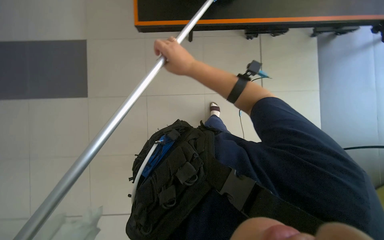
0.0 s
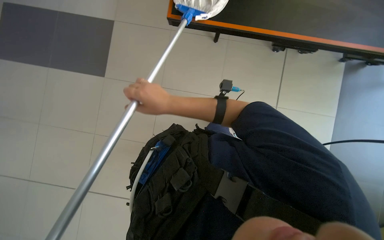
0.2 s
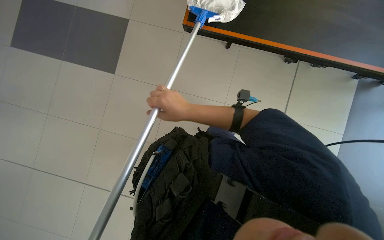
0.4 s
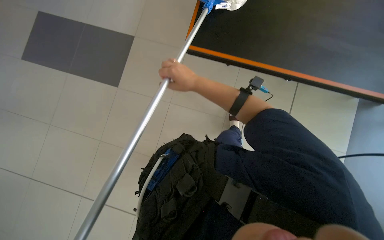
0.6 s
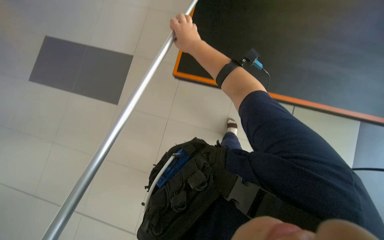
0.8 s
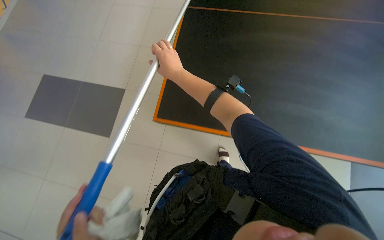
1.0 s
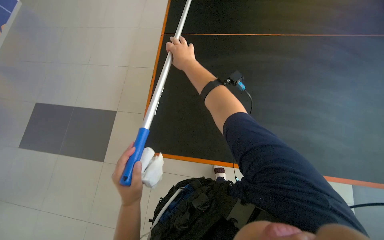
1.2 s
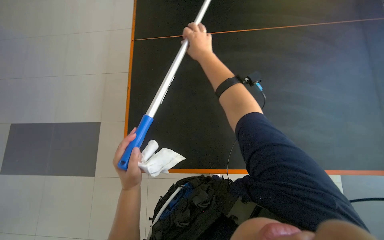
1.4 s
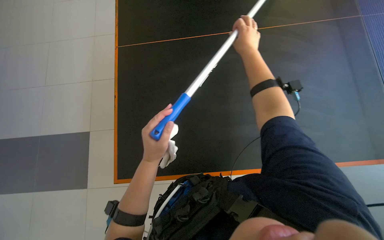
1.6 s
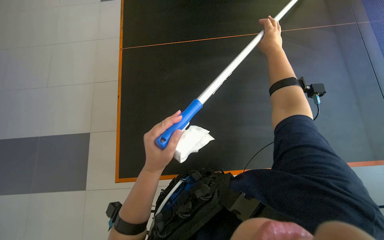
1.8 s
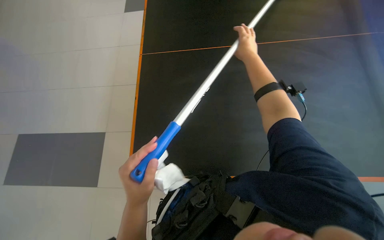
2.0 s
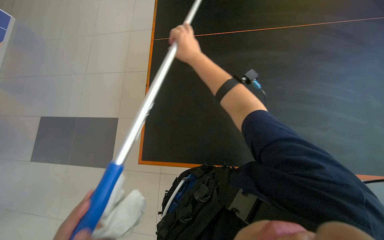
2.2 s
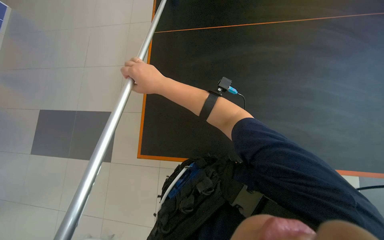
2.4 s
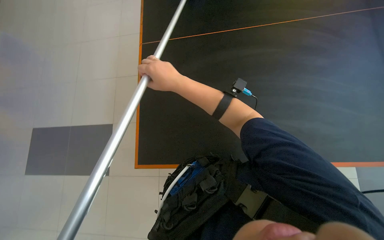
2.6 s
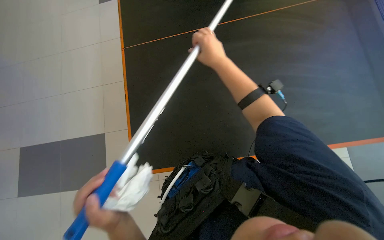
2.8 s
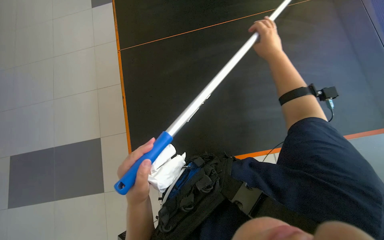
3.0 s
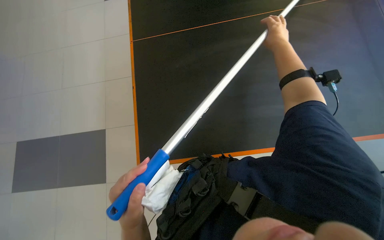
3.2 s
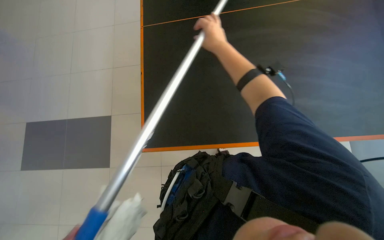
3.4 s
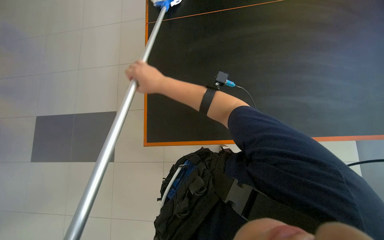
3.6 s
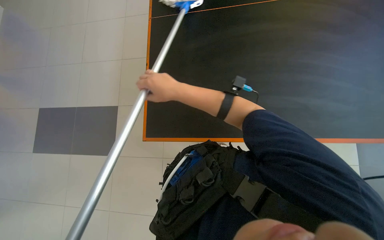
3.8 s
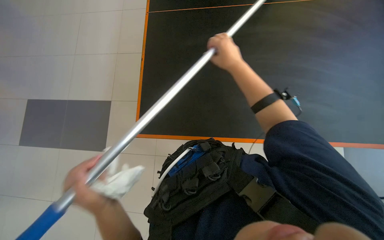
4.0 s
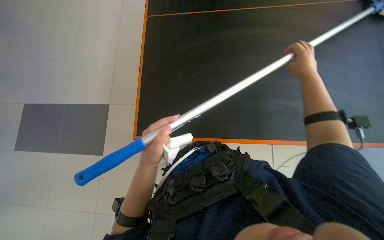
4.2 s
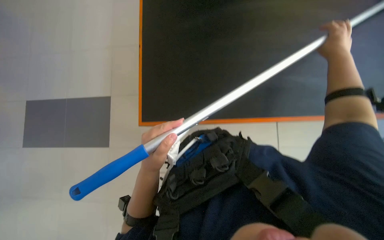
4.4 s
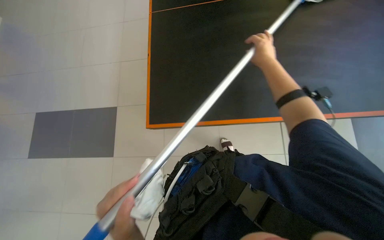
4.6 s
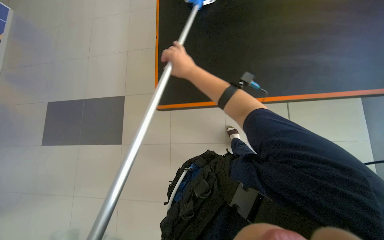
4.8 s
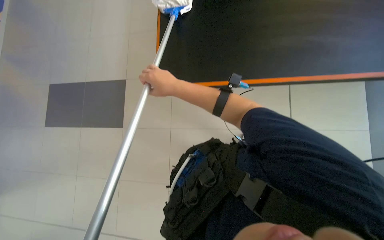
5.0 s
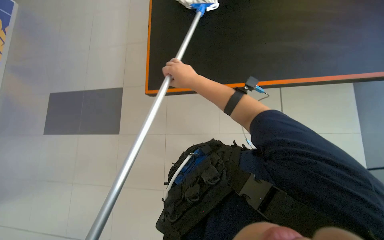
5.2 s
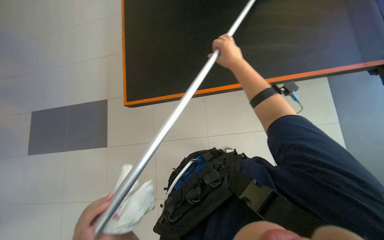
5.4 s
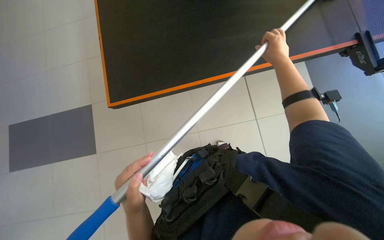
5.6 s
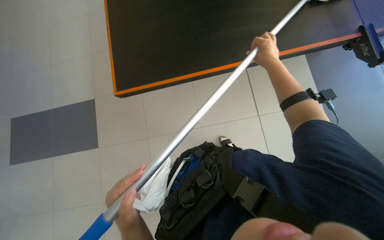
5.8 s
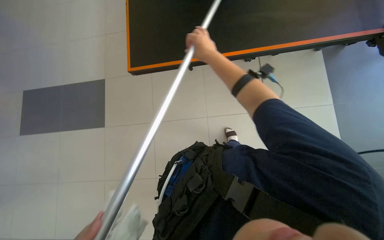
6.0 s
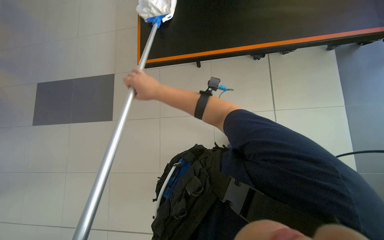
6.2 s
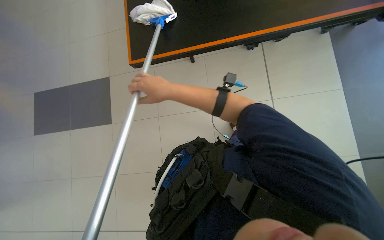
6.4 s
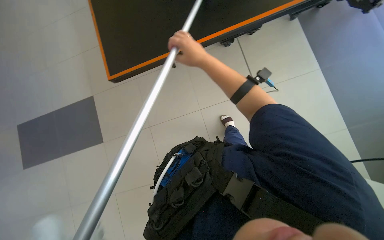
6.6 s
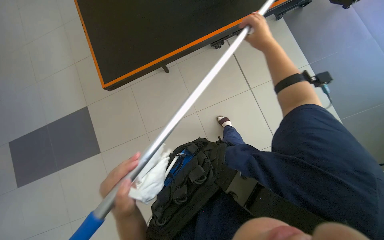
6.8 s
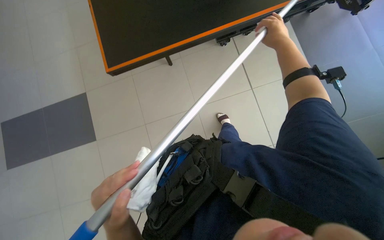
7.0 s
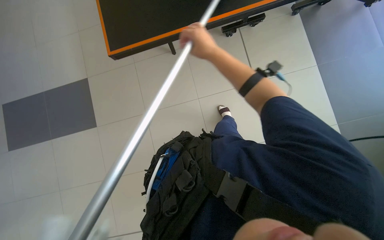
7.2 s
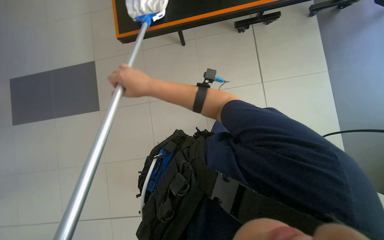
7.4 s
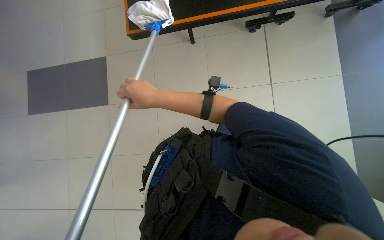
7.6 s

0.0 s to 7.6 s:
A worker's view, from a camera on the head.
Job: wiping surfaces.
The whole recording: Cleaning black table surface. The worker cleans a large black table surface using a long-handled tool with both a cloth and a squeegee.
0.0 to 1.6 s: The right hand moves up the picture and to the right, some 25 cm.
1.6 to 3.0 s: The right hand travels to the left and back again, roughly 20 cm each way.
6.0 to 7.6 s: The wearer looks approximately 15 degrees further downward. The right hand swings left and right, about 40 cm each way, with 2 reversals.

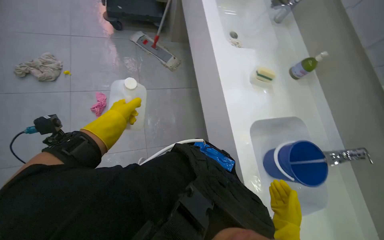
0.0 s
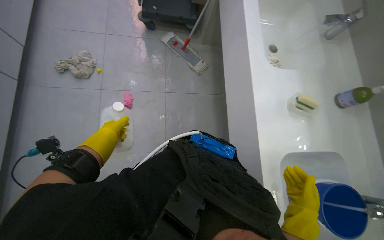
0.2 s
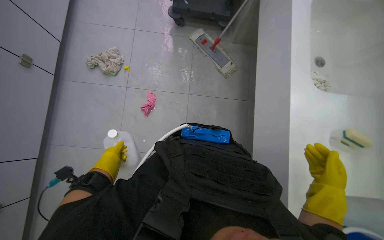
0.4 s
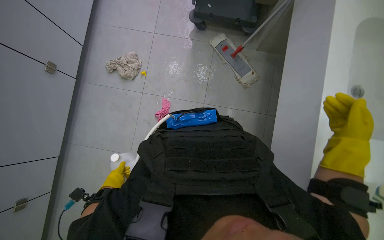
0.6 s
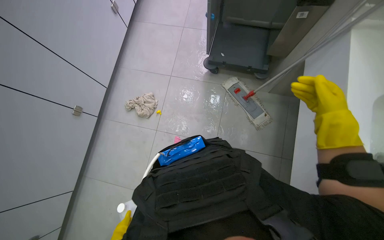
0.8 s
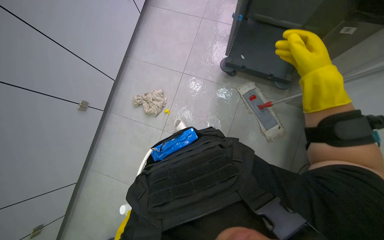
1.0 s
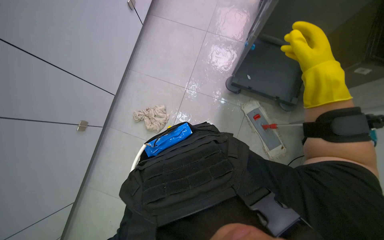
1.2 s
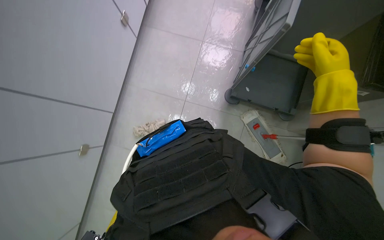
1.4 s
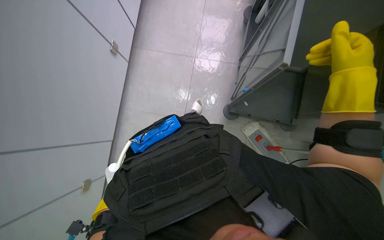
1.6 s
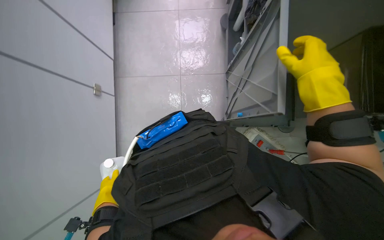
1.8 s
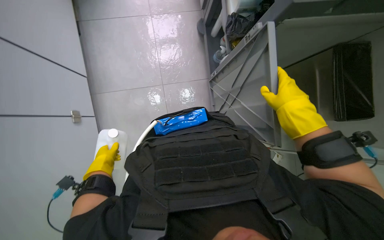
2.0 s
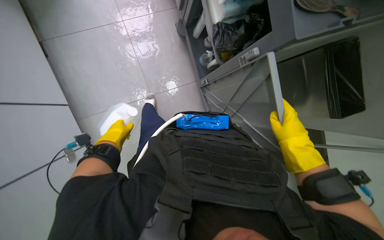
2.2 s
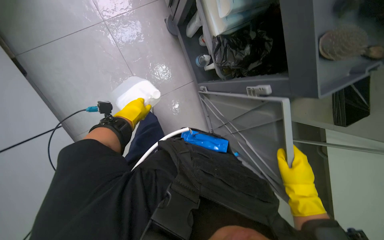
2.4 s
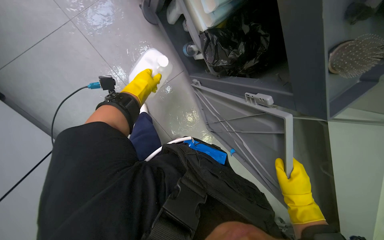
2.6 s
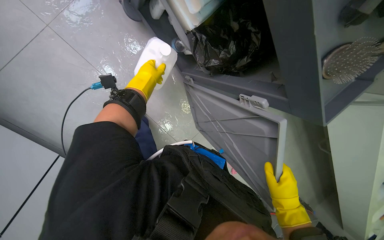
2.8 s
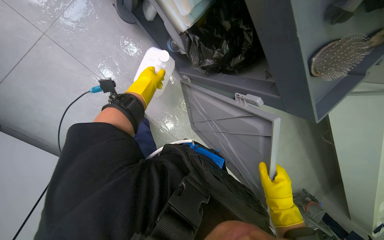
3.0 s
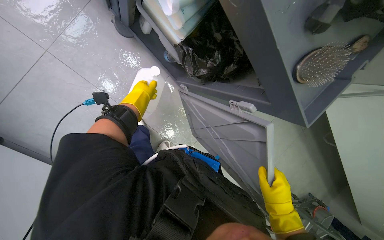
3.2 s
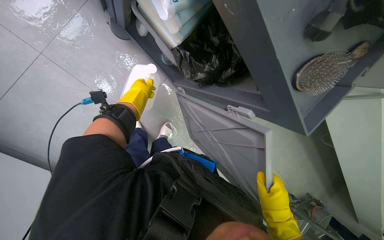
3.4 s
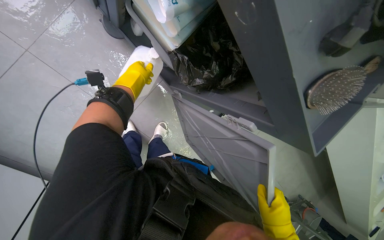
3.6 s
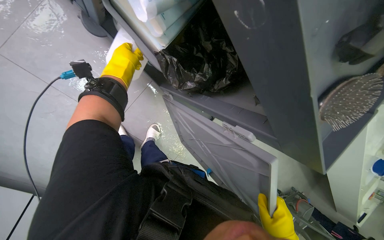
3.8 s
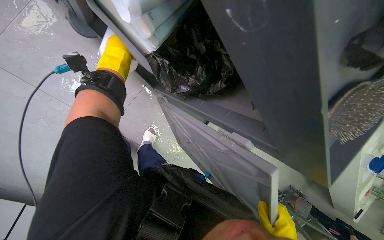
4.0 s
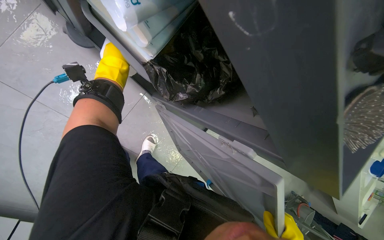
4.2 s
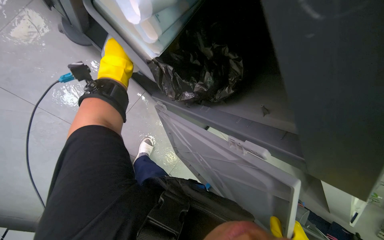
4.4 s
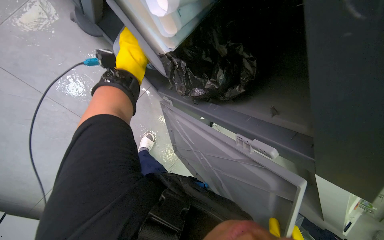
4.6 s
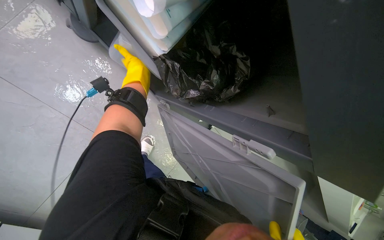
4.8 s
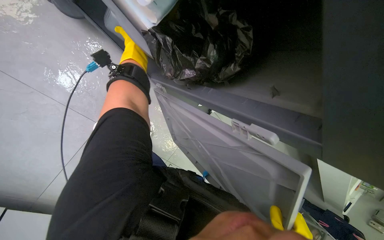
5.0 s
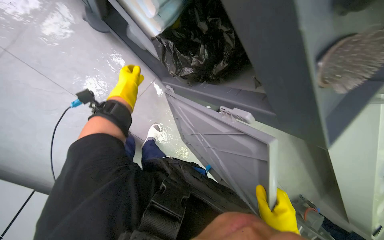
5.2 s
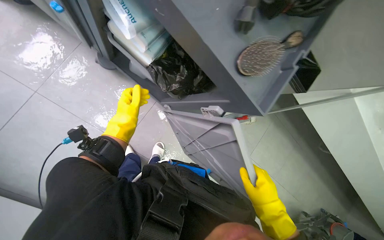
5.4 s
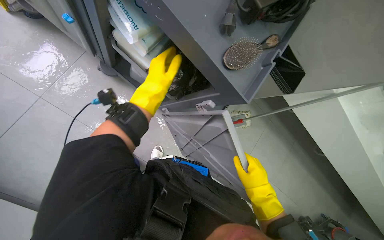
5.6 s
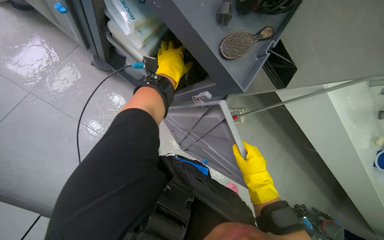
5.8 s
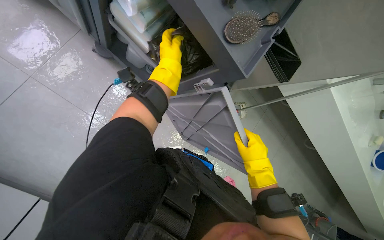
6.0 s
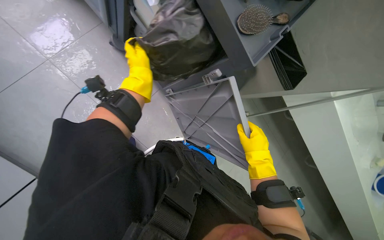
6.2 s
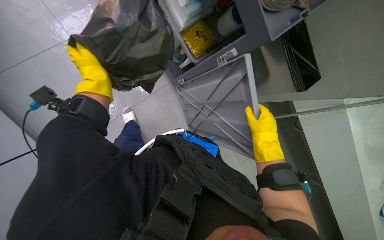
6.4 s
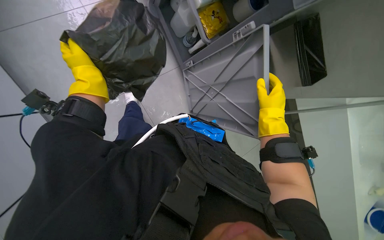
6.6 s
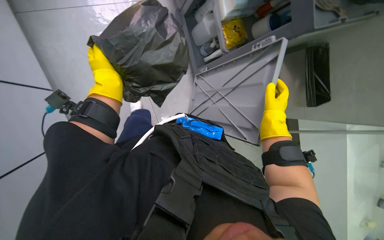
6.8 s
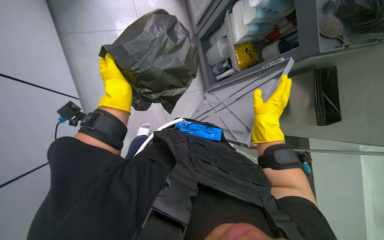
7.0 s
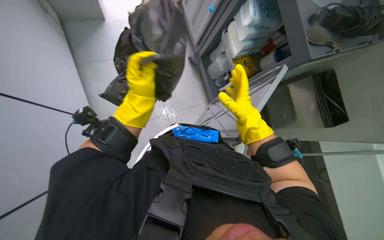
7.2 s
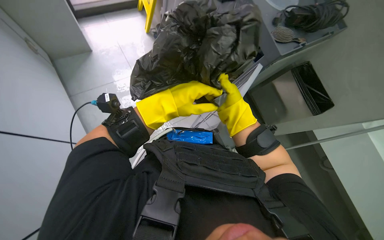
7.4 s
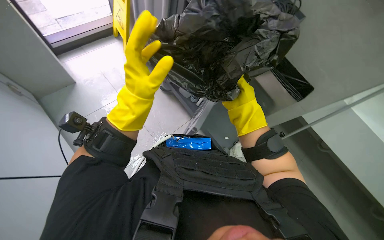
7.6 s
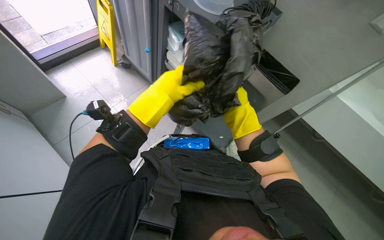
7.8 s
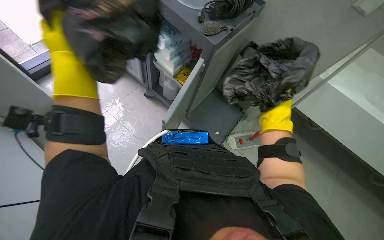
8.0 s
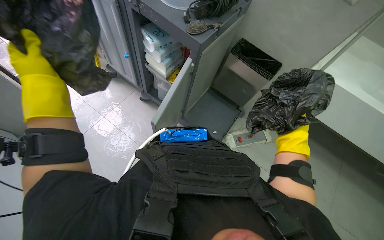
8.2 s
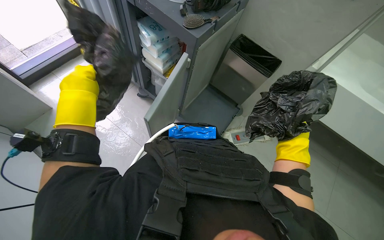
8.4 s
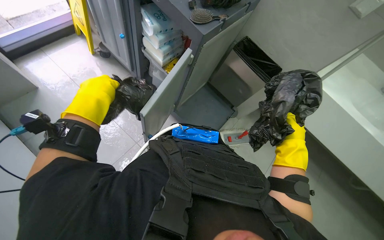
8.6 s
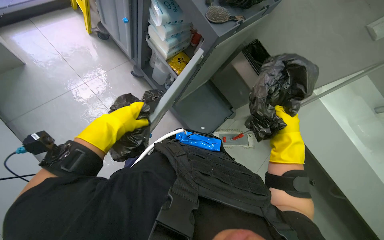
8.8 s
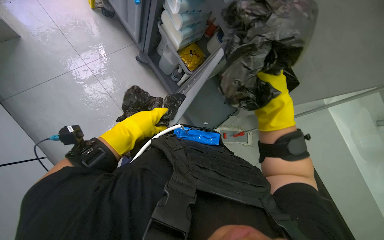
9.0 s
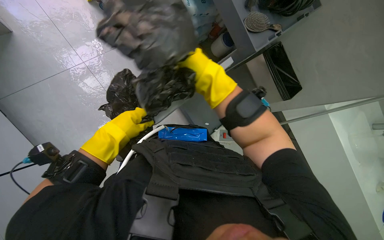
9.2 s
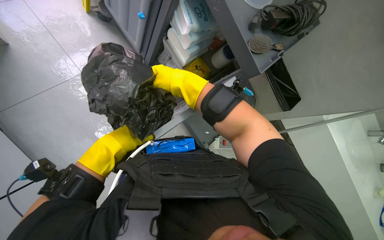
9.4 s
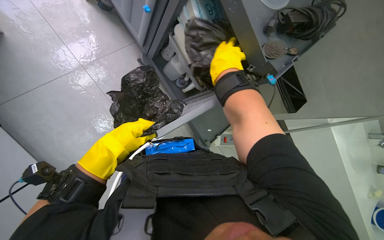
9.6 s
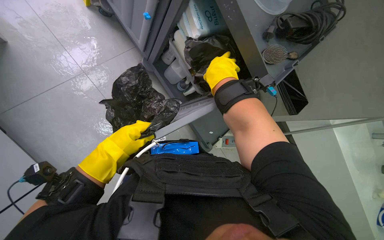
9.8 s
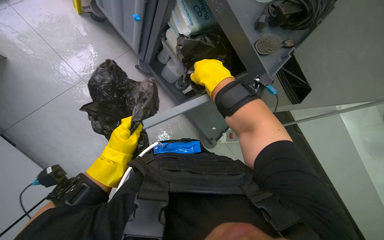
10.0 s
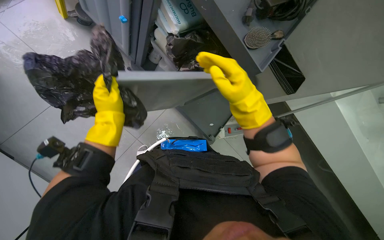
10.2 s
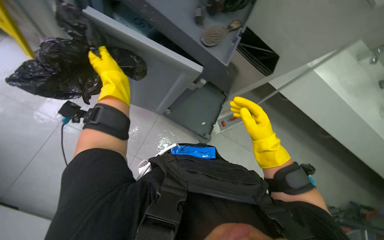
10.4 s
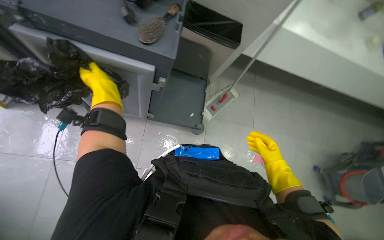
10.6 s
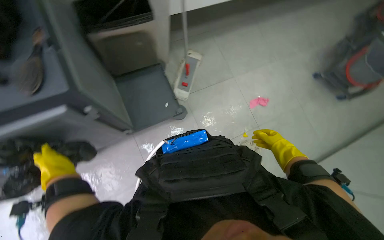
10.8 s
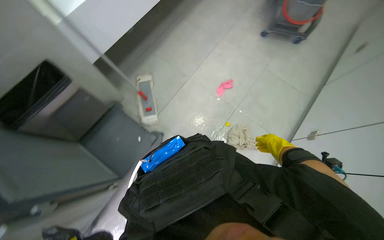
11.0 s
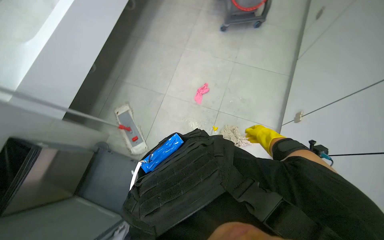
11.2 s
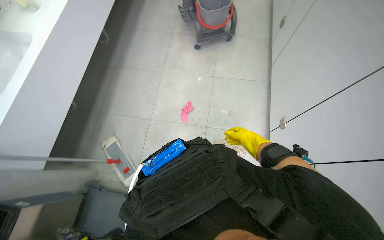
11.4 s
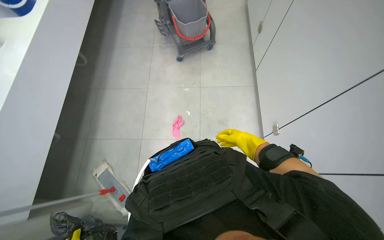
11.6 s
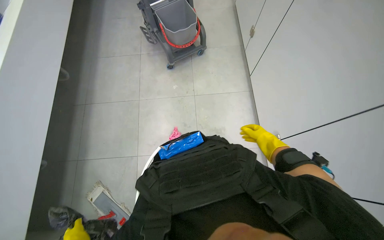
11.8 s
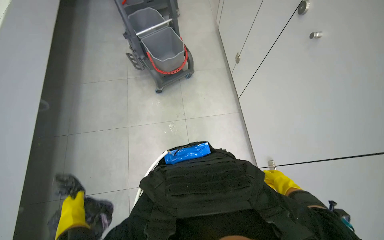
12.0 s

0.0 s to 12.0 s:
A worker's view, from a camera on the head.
Job: preparing cleaning supplies.
The whole recording: Organizing trash bags on cart. The worker takes out and arranges trash bags from the cart's compartment and install it into trash bag.
0.0 to 1.6 s: The head travels roughly 1 m. The wearer's head swings about 30 degrees to the left.
1.6 to 3.0 s: The camera travels roughly 50 cm. The camera pitches downward, by roughly 25 degrees.
4.4 to 6.0 s: The left hand moves to the right, roughly 20 cm, and travels down the picture and back again, about 20 cm each way.
6.0 to 7.6 s: The wearer's head swings approximately 15 degrees to the left. The camera pitches upward, by some 25 degrees. The right hand goes approximately 15 cm up the picture. The left hand moves nearer to the camera and down the picture, roughly 40 cm, and travels to the left and back again, approximately 40 cm each way.
7.6 to 9.0 s: The view tilts approximately 15 degrees downward. The right hand moves roughly 25 cm to the right and comes back.
9.0 to 10.4 s: The left hand heads up the picture, covering some 35 cm. Meanwhile the right hand shifts about 10 cm farther from the camera, and goes to the left and returns, some 25 cm each way.
10.4 to 12.0 s: The camera travels approximately 70 cm. The wearer looks some 85 degrees further to the right. The camera pitches upward, by approximately 15 degrees.
